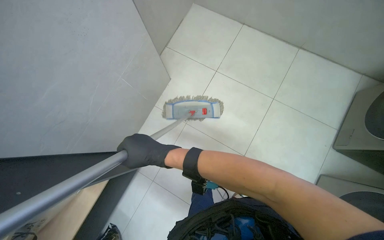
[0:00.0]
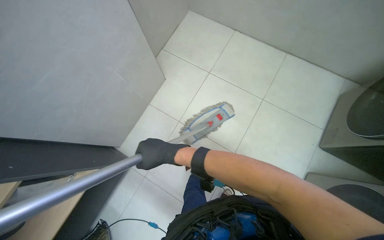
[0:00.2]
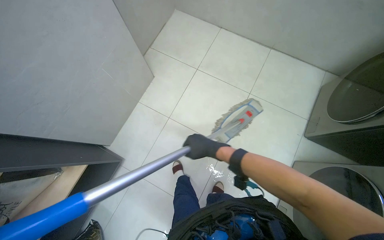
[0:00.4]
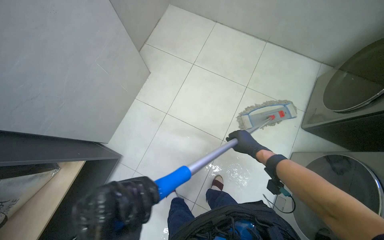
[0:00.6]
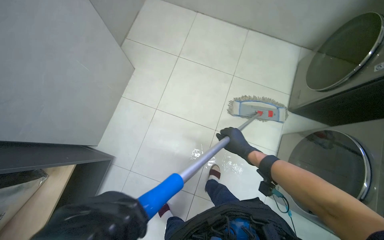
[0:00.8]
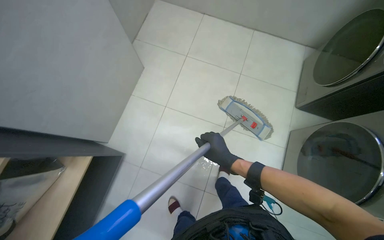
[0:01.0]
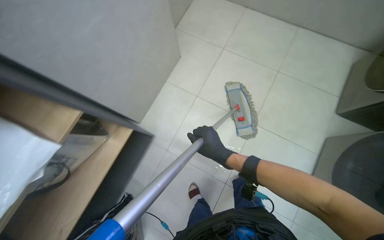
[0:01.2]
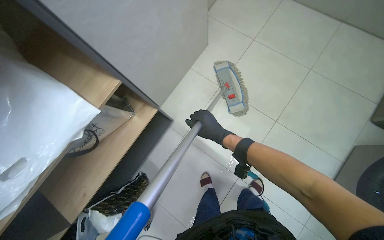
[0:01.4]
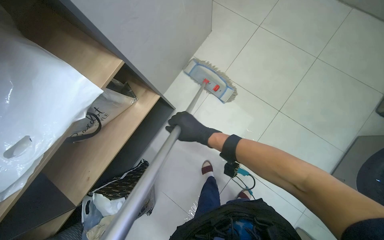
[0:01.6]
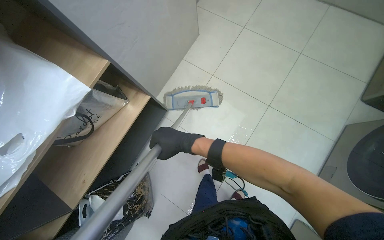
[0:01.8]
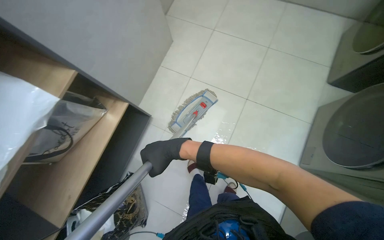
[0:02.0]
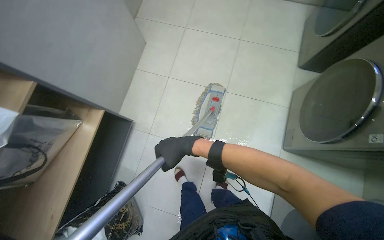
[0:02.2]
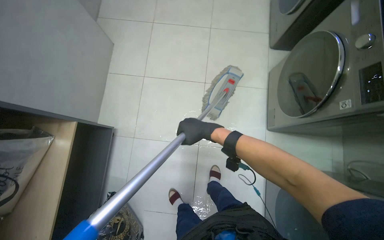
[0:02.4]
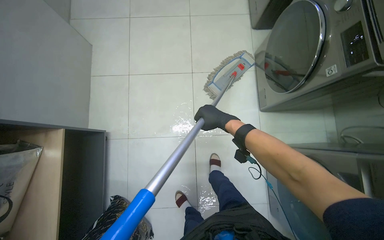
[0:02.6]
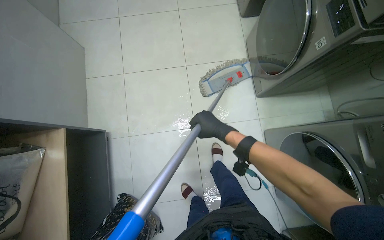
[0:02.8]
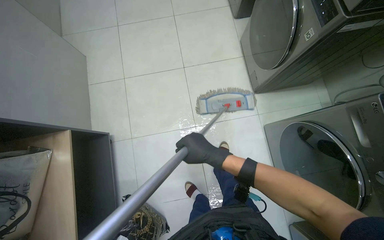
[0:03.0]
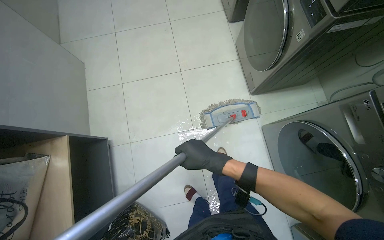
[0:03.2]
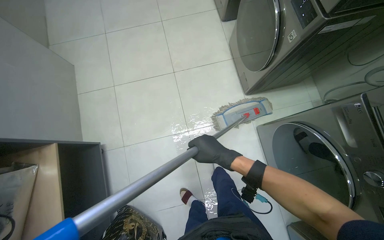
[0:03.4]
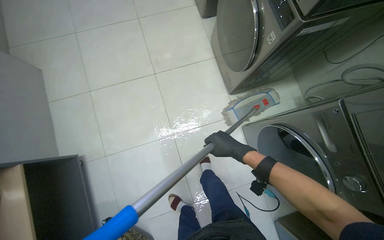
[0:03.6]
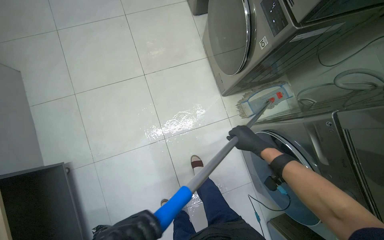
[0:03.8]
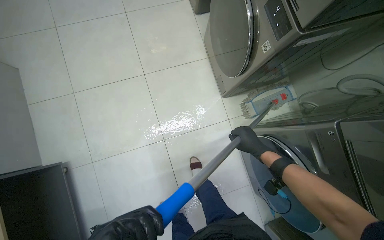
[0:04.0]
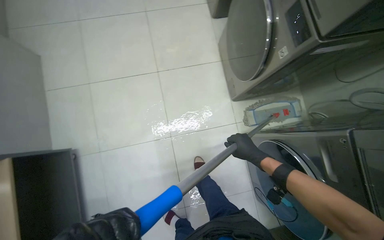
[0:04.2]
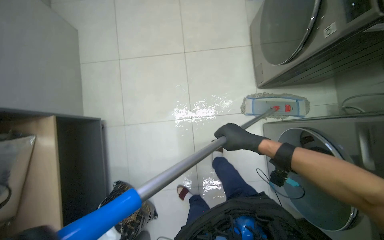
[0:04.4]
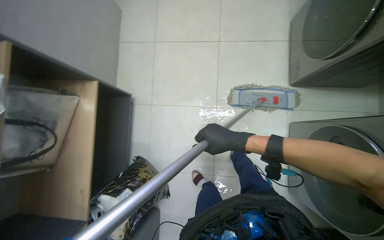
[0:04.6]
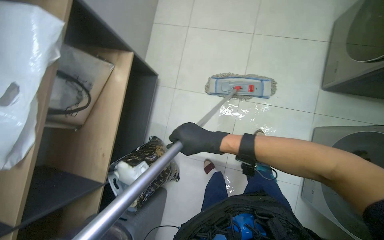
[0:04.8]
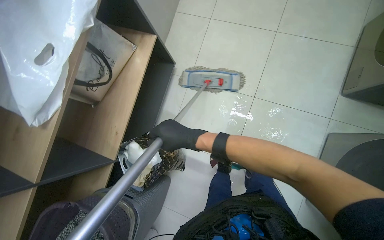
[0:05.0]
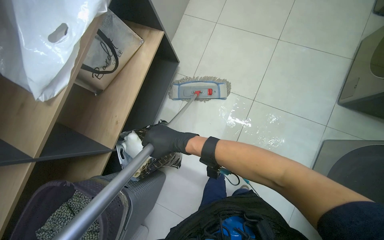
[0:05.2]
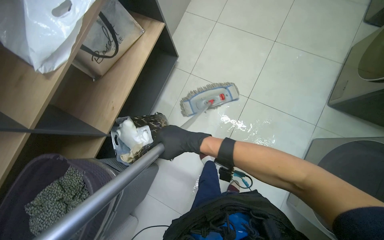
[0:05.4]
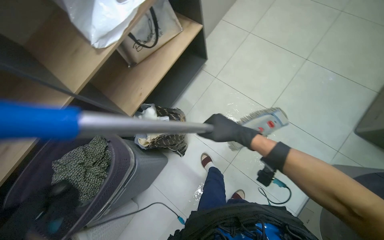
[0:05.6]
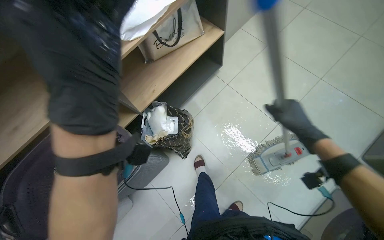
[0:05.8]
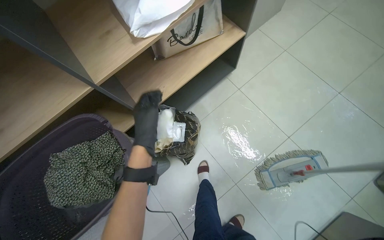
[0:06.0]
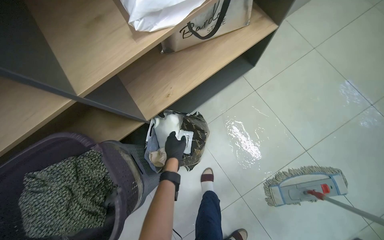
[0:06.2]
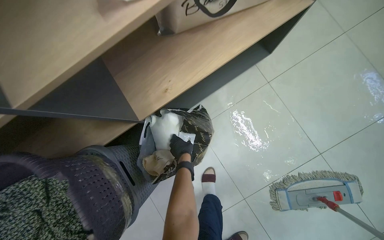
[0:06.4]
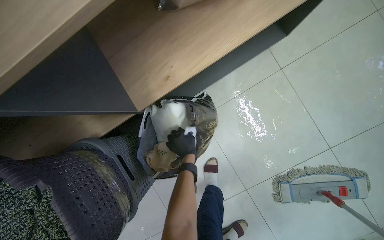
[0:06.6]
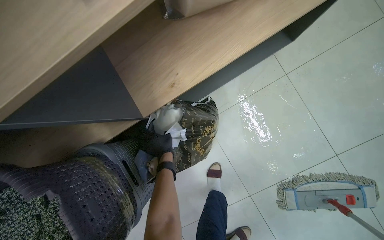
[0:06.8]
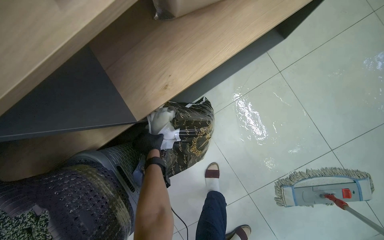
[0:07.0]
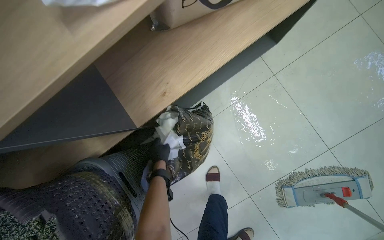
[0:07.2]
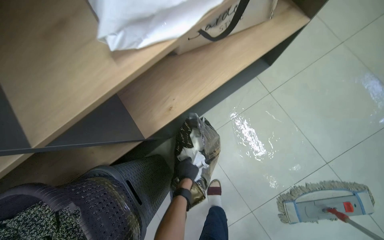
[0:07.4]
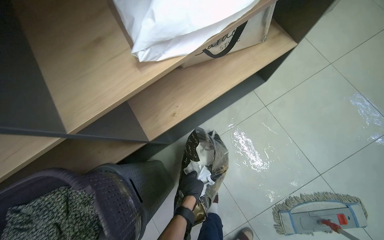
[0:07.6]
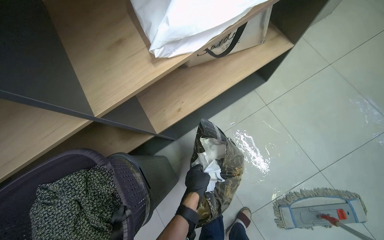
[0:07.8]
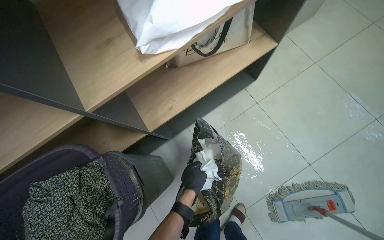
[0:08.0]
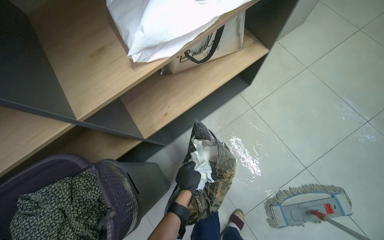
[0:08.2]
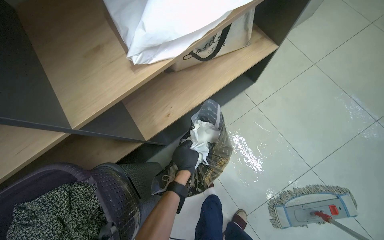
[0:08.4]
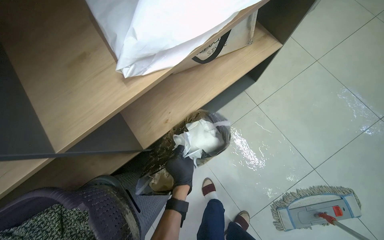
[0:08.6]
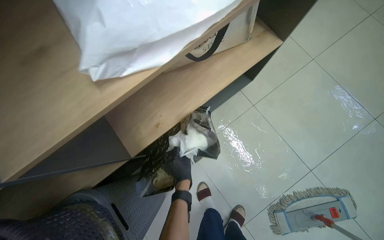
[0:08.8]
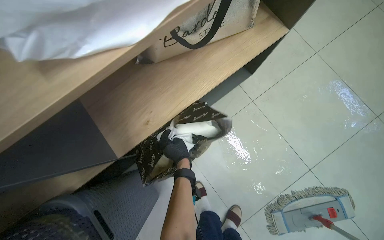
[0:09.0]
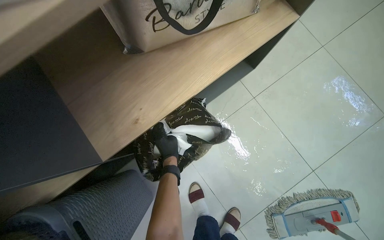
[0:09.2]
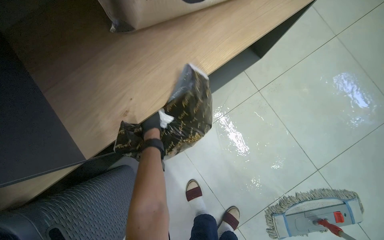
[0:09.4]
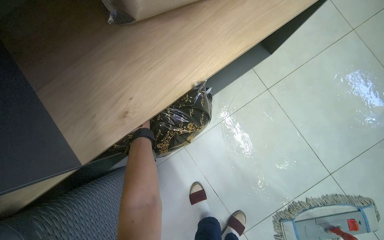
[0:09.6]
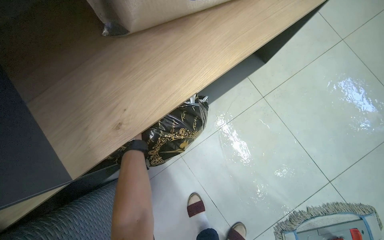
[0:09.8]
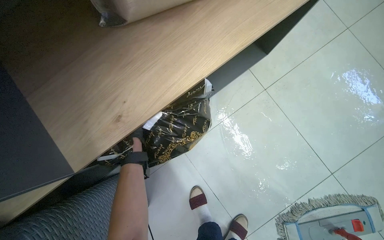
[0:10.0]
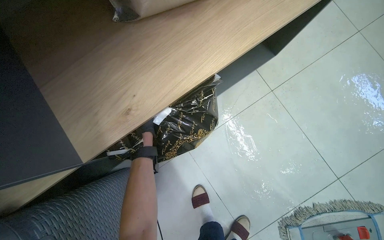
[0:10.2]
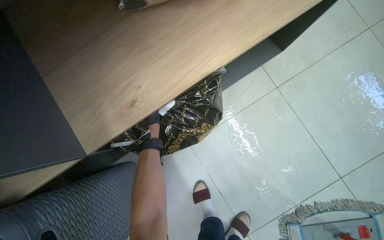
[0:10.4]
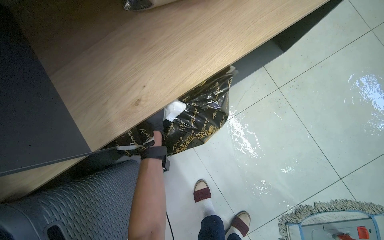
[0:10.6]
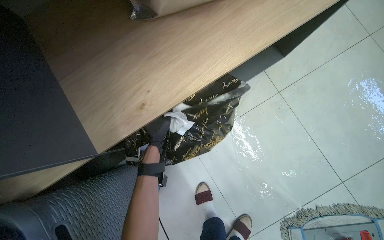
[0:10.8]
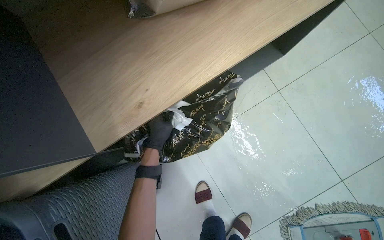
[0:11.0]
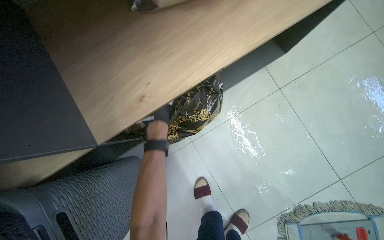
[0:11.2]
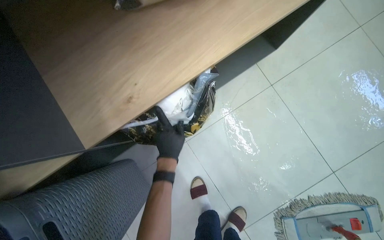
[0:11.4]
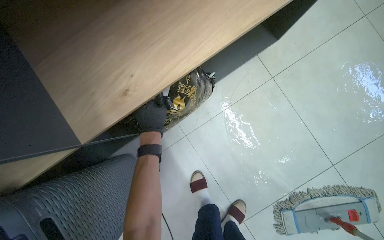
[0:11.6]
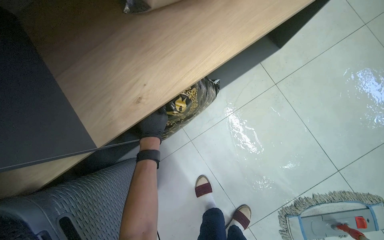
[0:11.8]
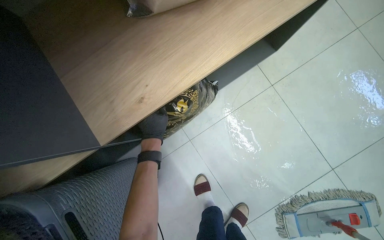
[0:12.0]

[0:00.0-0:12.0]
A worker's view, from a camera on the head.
Job: mopping floor.
The whole recording: Mopping floor. The worker prepares the mop by wringing a cloth and attaching it, then mops the floor.
0:00.0 to 0:01.6: The right hand shifts about 15 cm to the right.
0:01.6 to 0:03.0: The head turns to the right by roughly 50 degrees.
0:03.0 to 0:04.4: The right hand heads to the right, covering some 15 cm.
0:04.4 to 0:06.0: The wearer moves roughly 60 cm. The head rotates roughly 60 degrees to the left.
0:06.0 to 0:07.6: The left hand heads farther from the camera, covering approximately 35 cm.
0:07.6 to 0:09.0: The left hand shifts roughly 25 cm farther from the camera and up the picture.
0:09.0 to 0:10.4: The left hand heads farther from the camera and to the left, covering some 35 cm.
0:10.4 to 0:12.0: The left hand travels nearer to the camera by roughly 20 cm.

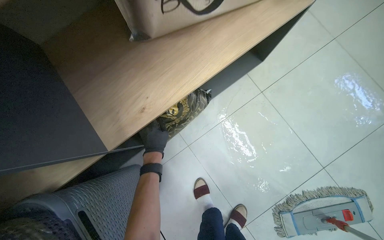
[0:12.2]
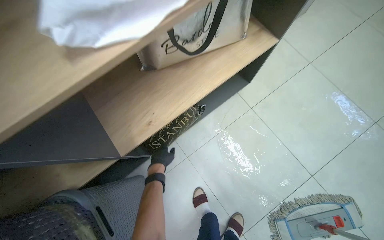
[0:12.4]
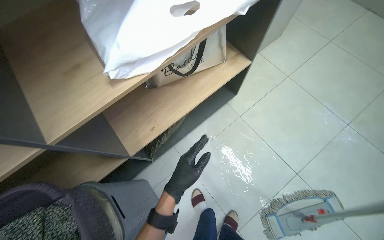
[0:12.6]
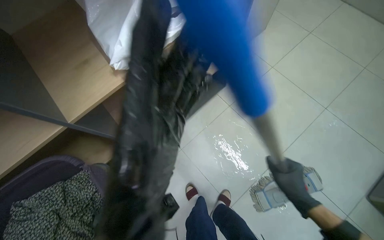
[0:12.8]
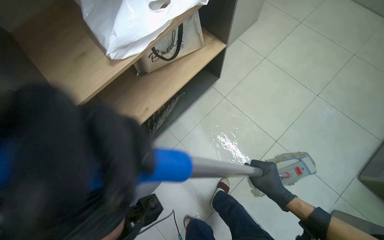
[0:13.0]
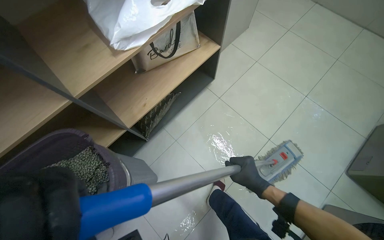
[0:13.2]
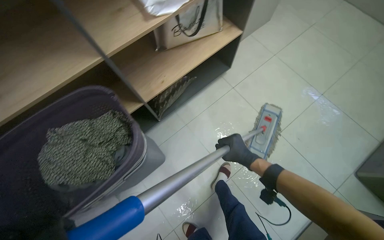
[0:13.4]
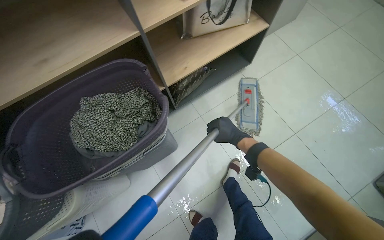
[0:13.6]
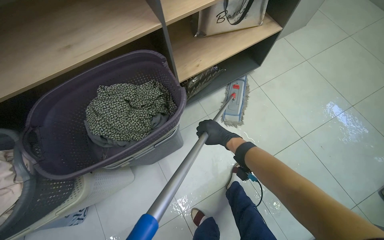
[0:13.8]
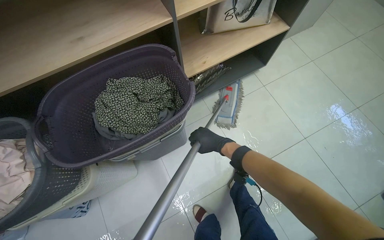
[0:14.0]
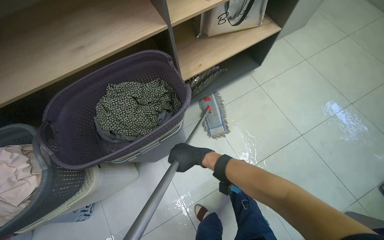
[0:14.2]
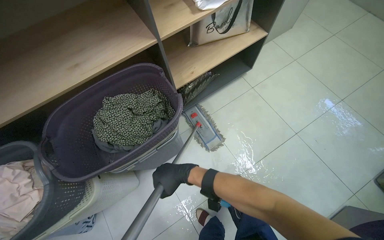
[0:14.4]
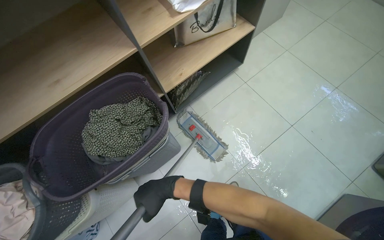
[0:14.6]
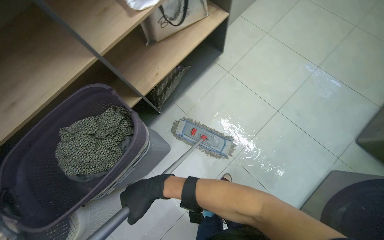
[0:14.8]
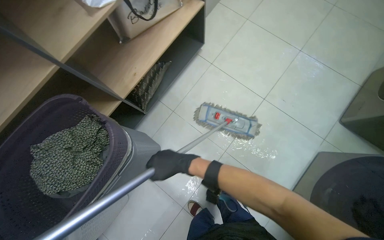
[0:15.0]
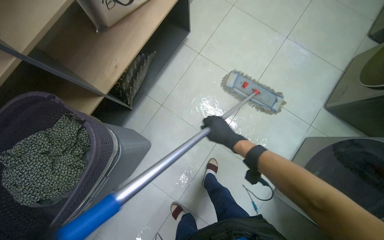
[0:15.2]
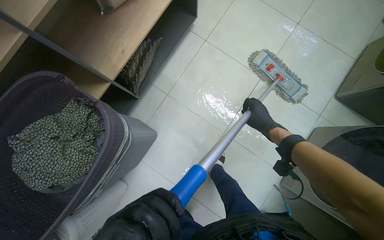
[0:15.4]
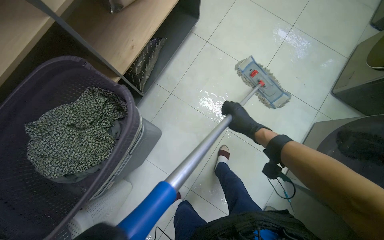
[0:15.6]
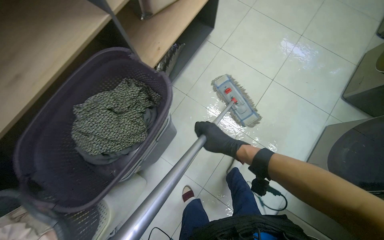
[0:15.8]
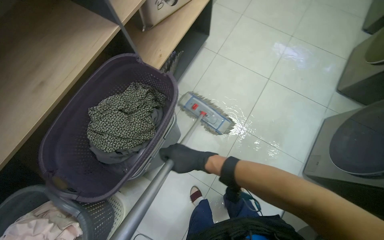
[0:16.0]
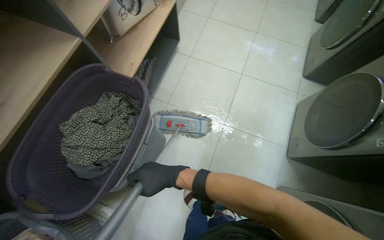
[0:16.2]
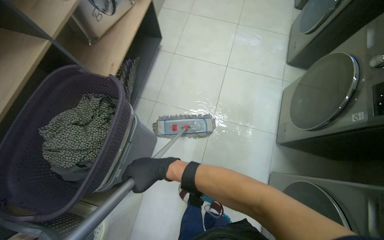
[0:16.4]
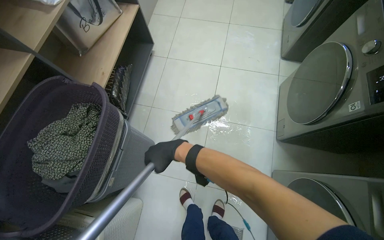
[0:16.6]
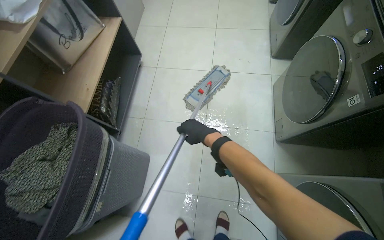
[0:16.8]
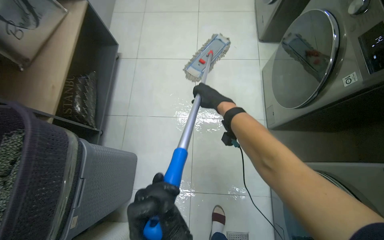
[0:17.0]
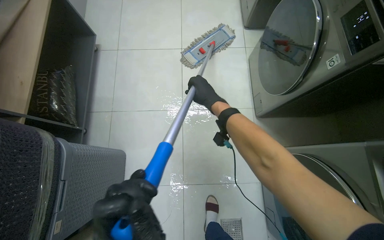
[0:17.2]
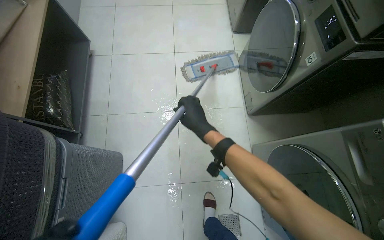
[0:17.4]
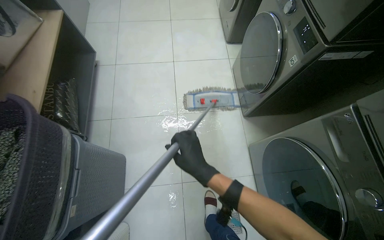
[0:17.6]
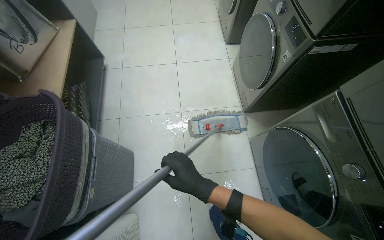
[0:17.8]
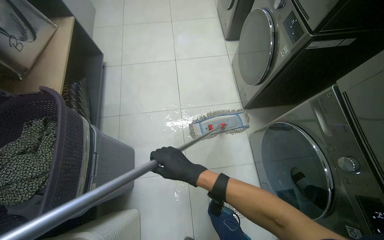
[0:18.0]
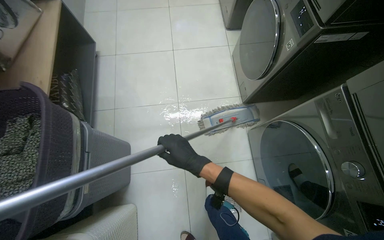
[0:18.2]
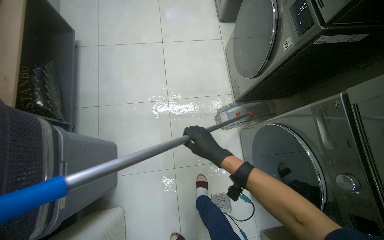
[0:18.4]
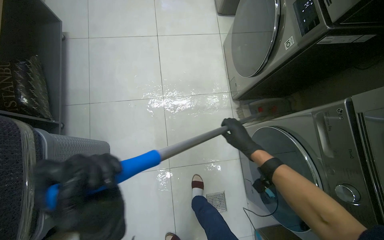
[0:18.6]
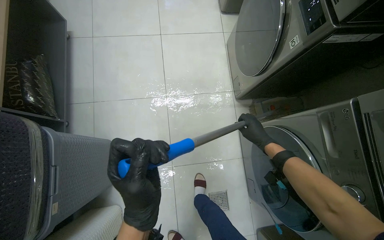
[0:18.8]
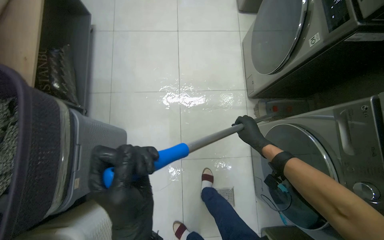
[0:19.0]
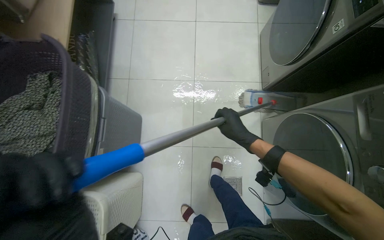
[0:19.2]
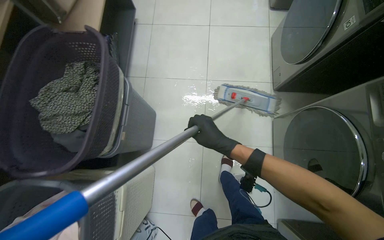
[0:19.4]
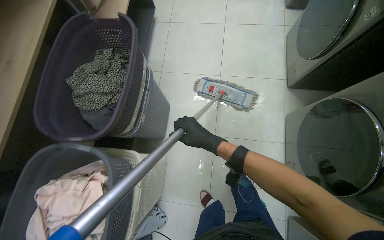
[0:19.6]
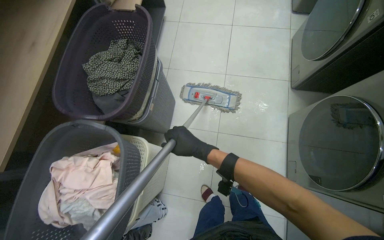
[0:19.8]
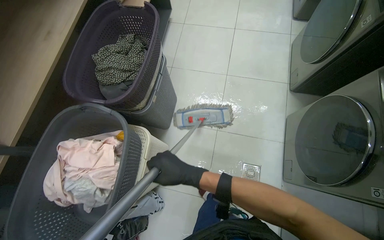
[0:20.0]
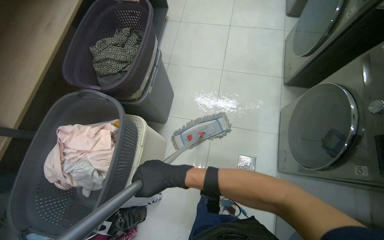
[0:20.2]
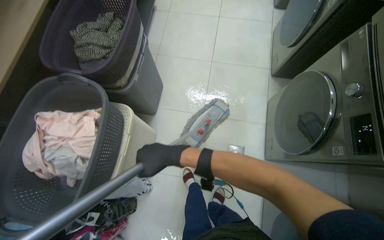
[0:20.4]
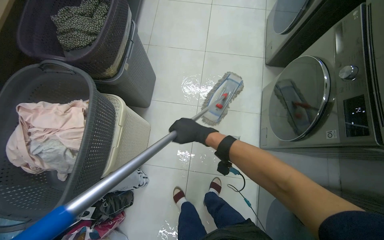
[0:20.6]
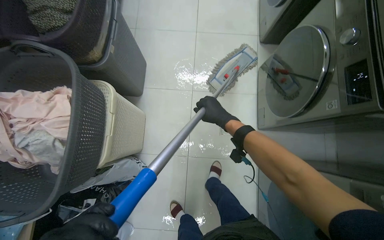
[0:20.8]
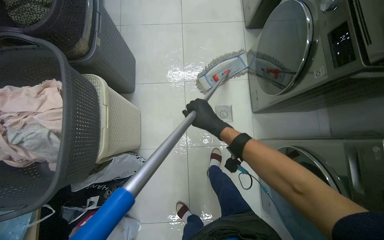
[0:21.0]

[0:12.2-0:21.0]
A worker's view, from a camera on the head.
Job: mopping floor.
The whole recording: Mopping floor. The worker prepares the mop by wringing a cloth and attaching it, then mops the floor.
0:12.2 to 0:13.6: The camera is carried some 60 cm.
0:15.2 to 0:16.6: The camera travels about 40 cm.
0:16.6 to 0:18.0: The right hand moves to the right and nearer to the camera, roughly 20 cm, and reaches roughly 20 cm up the picture, then returns.
0:18.0 to 0:19.6: The right hand reaches some 30 cm to the right, then returns.
0:19.6 to 0:21.0: The head travels roughly 40 cm.
